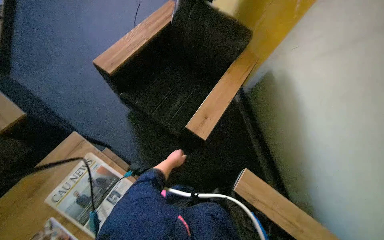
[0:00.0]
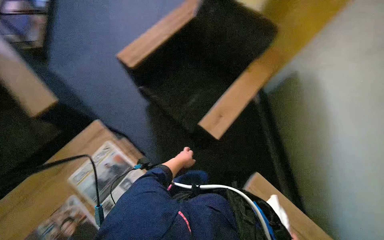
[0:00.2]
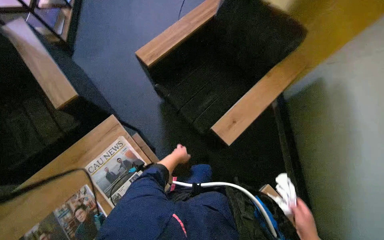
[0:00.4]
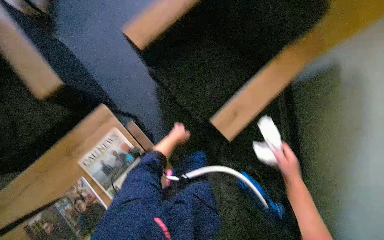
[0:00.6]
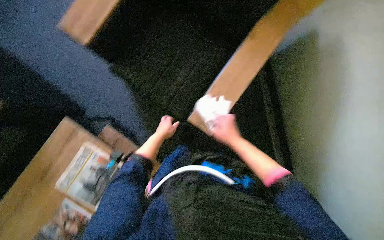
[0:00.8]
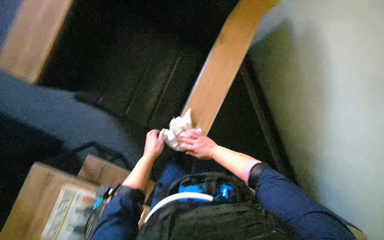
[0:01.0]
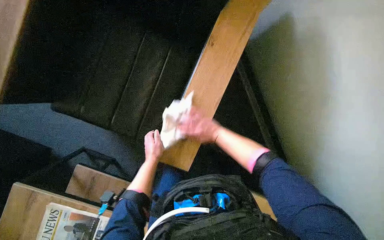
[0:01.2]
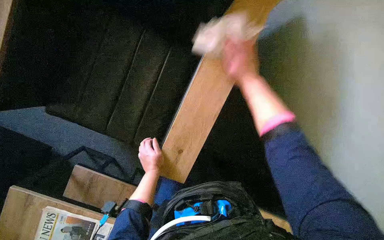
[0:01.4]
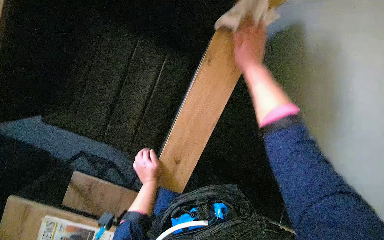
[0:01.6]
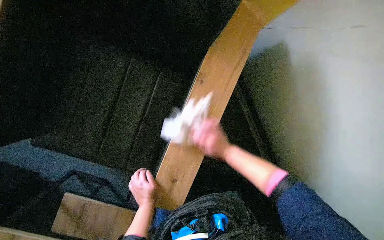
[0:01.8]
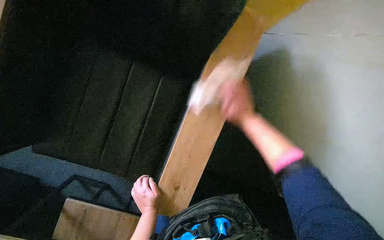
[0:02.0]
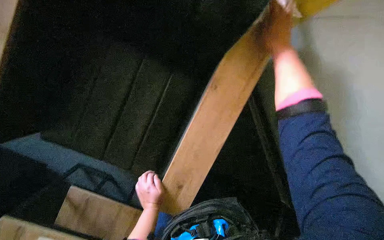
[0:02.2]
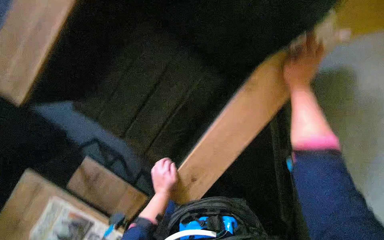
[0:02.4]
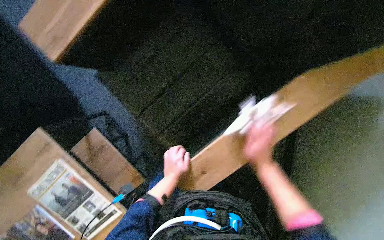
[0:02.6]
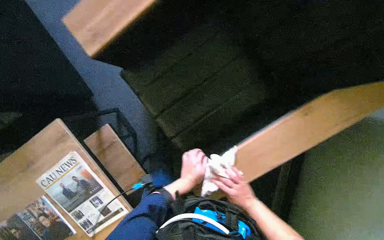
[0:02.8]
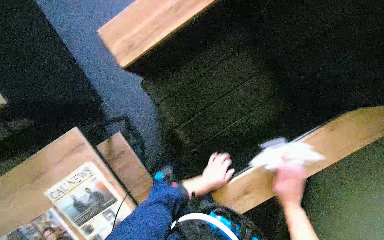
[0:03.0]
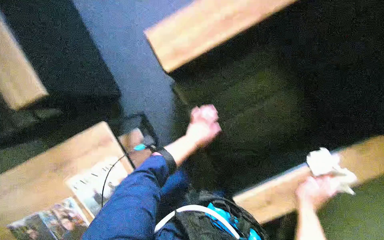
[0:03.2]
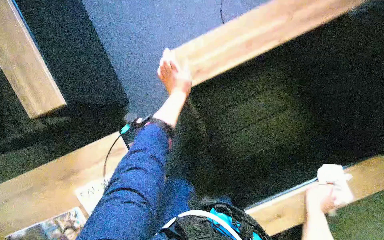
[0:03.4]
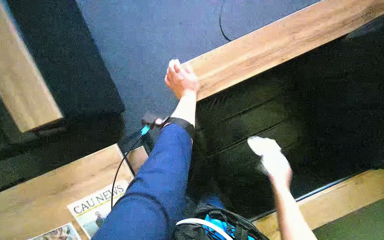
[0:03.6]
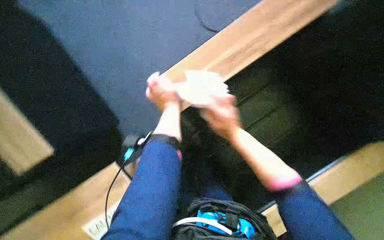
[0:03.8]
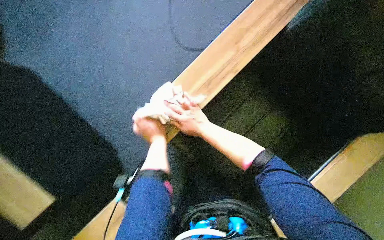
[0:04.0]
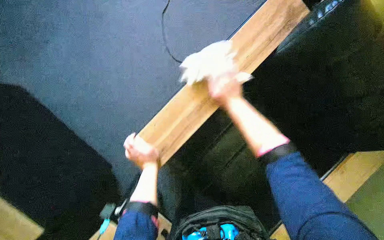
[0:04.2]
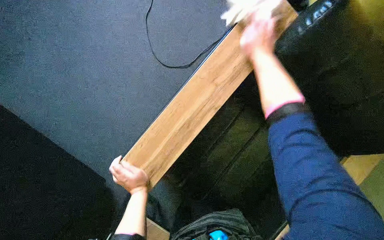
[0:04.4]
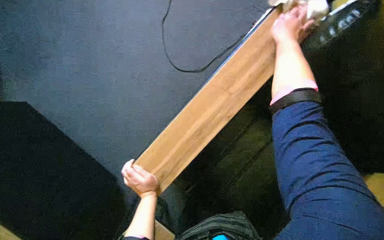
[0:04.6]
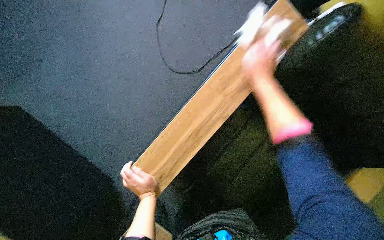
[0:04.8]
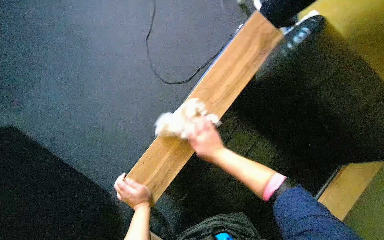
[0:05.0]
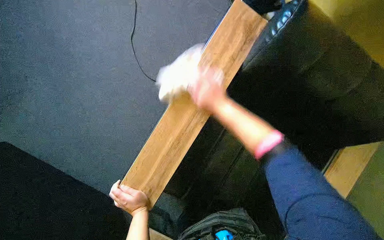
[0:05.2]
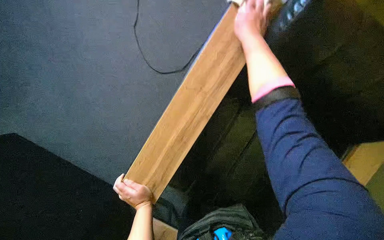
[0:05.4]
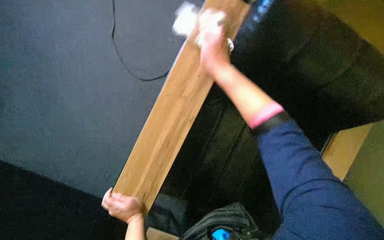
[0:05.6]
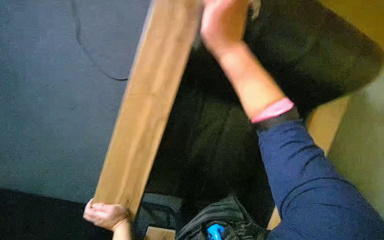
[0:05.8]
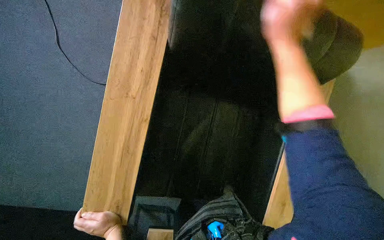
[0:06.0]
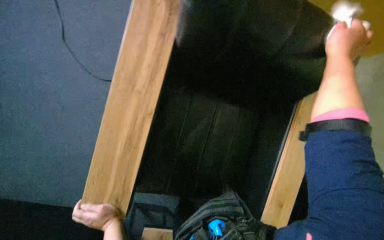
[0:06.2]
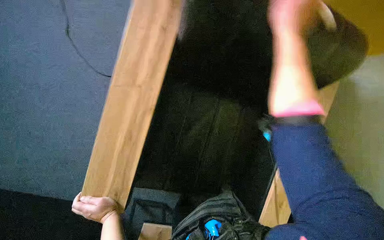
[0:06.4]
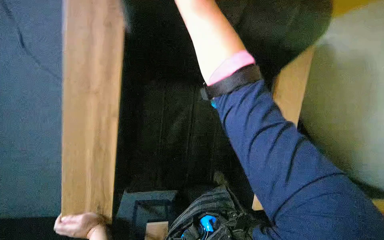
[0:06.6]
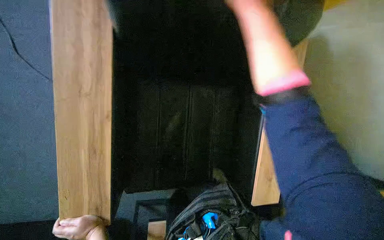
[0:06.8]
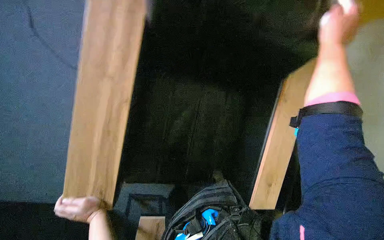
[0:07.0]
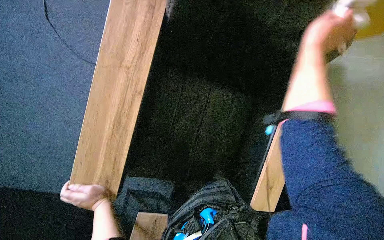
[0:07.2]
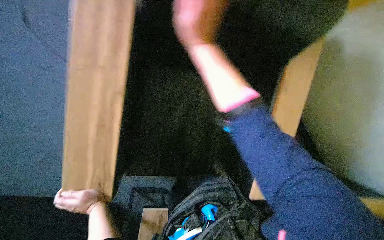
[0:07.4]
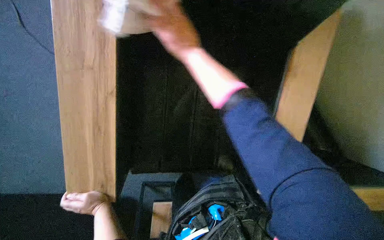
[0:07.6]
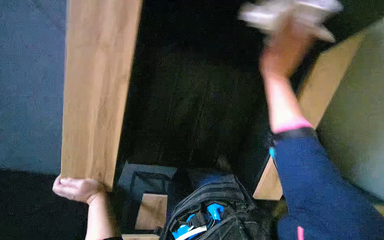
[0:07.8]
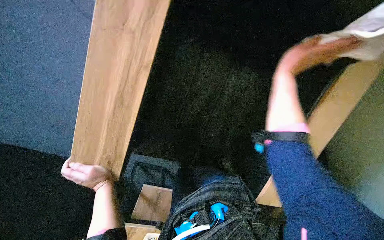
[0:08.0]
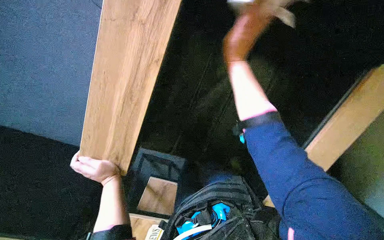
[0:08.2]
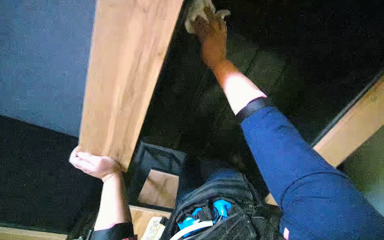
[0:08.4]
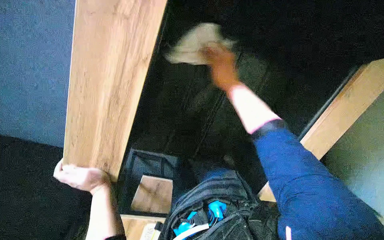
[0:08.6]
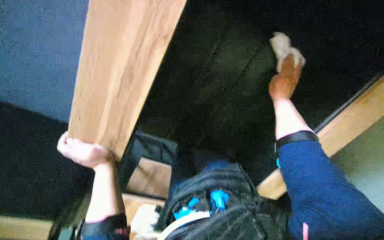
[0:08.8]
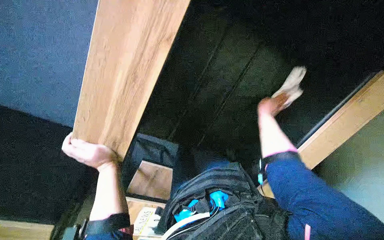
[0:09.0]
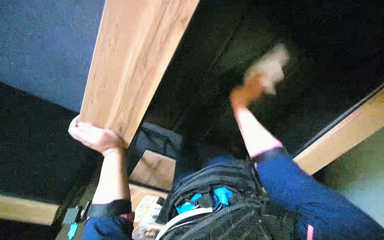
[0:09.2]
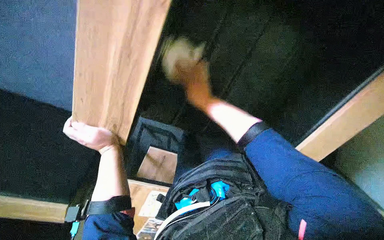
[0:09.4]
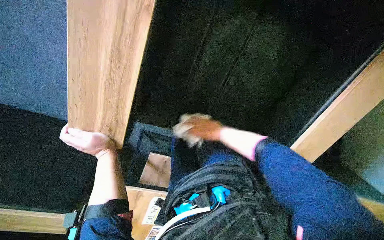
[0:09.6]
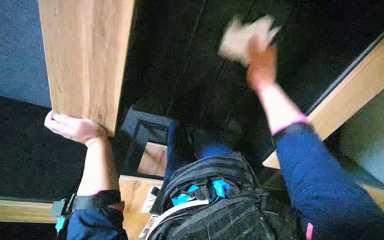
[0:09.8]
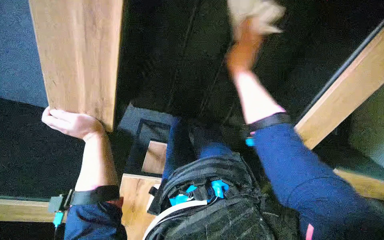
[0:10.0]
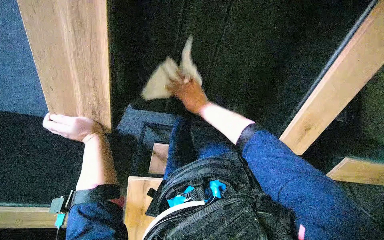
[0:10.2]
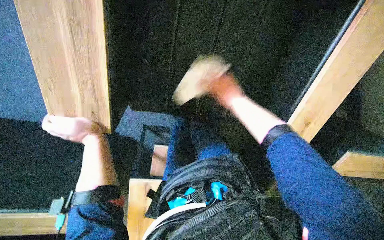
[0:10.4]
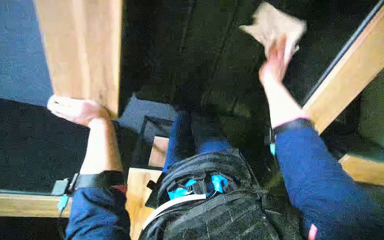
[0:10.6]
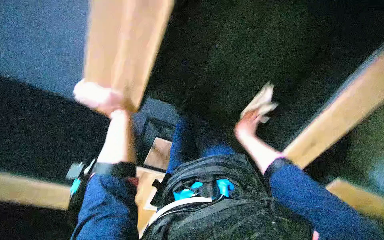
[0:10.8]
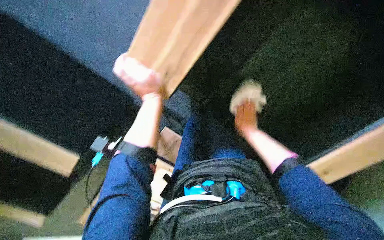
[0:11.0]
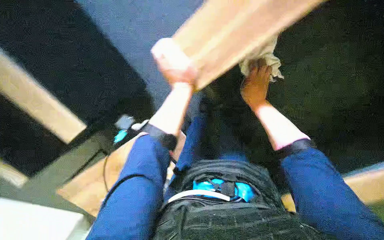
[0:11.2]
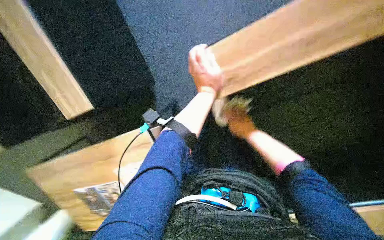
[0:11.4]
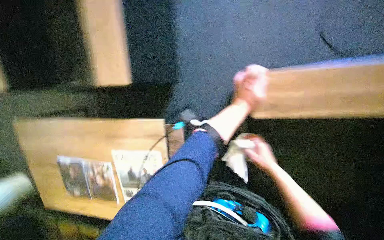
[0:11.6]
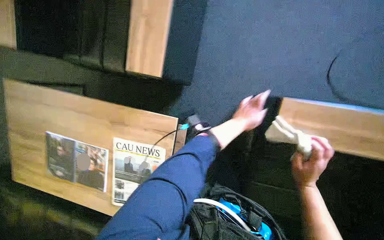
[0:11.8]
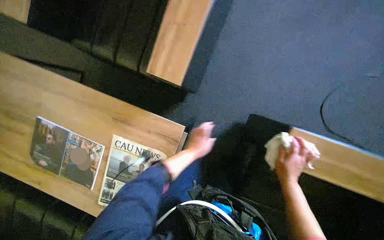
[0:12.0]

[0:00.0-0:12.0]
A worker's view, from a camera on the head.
Job: wiping surfaces.
The whole recording: Wiping office surfaces. The worker wipes various surfaces in the office, including a water dispenser, printer, desk, plant pot, wooden table, and couch.
0:00.0 to 0:01.6: The camera pitches downward, by approximately 20 degrees. The left hand is displaced nearer to the camera by approximately 10 cm.
0:01.6 to 0:03.0: The scene rotates clockwise by roughly 25 degrees.
0:03.0 to 0:04.4: The left hand shifts roughly 20 cm to the left, and moves about 30 cm up the picture and comes back, while the right hand goes about 50 cm up the picture.
0:04.4 to 0:06.0: Everything in view rotates approximately 25 degrees counterclockwise. The right hand swings up and down the picture, approximately 35 cm each way, with 2 reversals.
0:06.0 to 0:07.6: The right hand moves left and right over about 40 cm, changing direction 3 times.
0:07.6 to 0:09.0: The view tilts about 15 degrees downward. The right hand moves left and right over roughly 35 cm, changing direction 2 times.
0:09.0 to 0:10.4: The right hand swings left and right, about 25 cm each way, with 3 reversals, while the left hand moves farther from the camera and to the left, approximately 25 cm.
0:10.4 to 0:12.0: The view tilts some 15 degrees upward. The scene rotates clockwise by about 65 degrees.

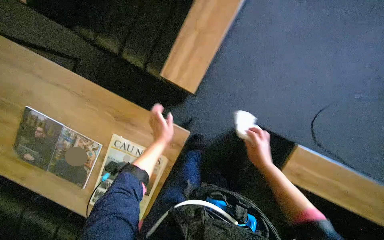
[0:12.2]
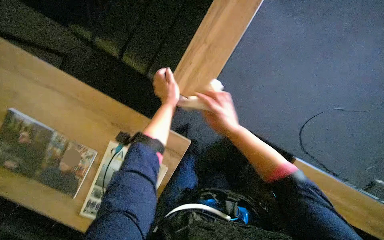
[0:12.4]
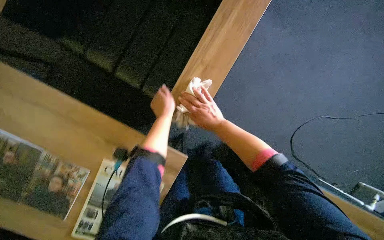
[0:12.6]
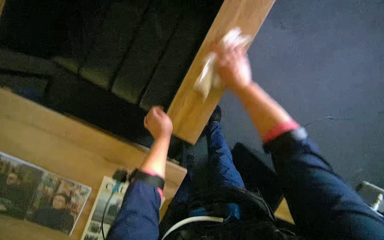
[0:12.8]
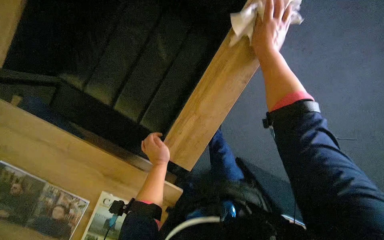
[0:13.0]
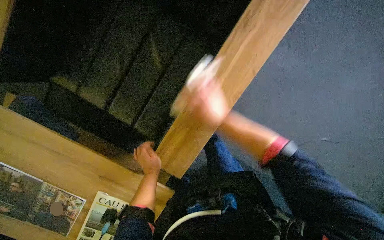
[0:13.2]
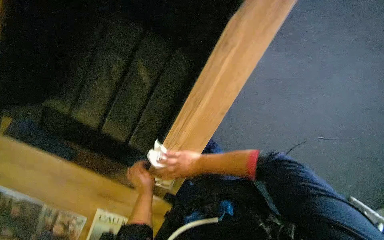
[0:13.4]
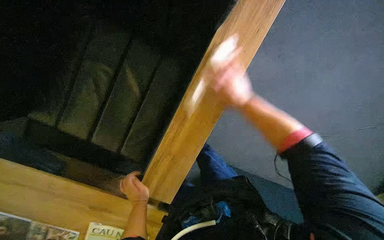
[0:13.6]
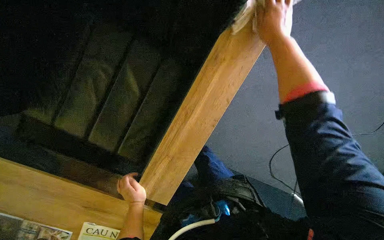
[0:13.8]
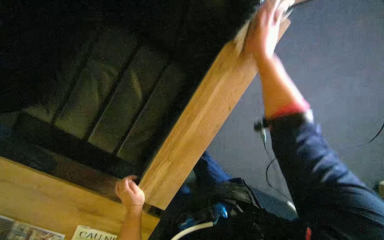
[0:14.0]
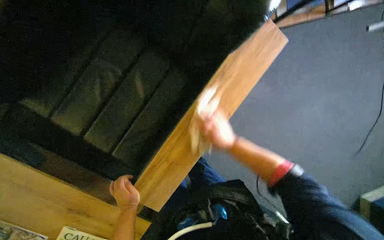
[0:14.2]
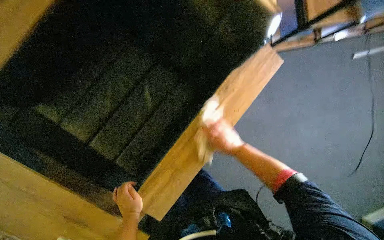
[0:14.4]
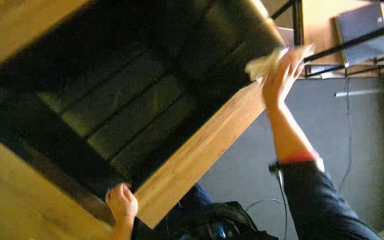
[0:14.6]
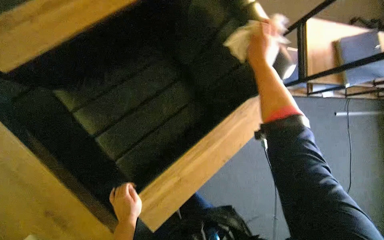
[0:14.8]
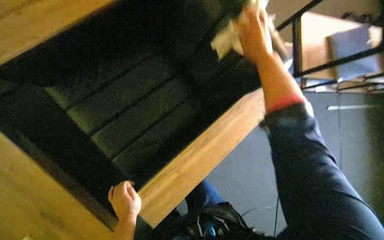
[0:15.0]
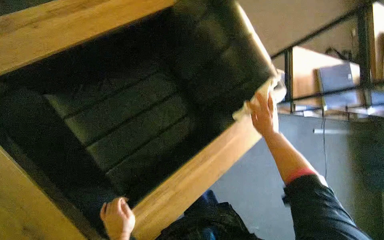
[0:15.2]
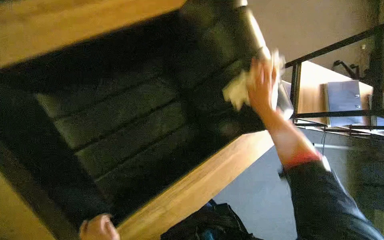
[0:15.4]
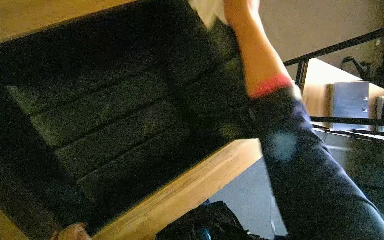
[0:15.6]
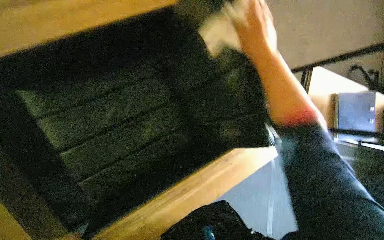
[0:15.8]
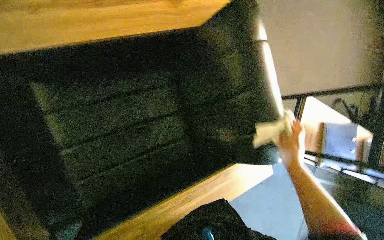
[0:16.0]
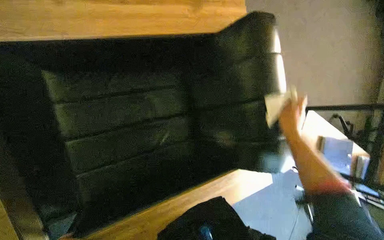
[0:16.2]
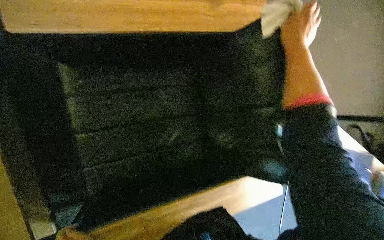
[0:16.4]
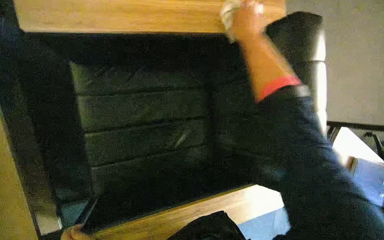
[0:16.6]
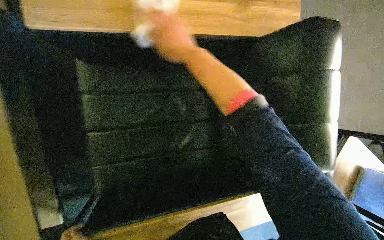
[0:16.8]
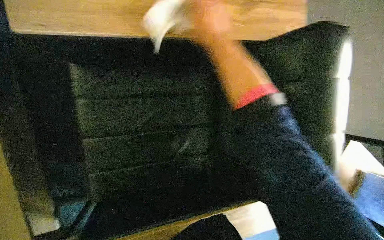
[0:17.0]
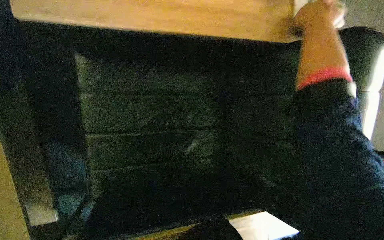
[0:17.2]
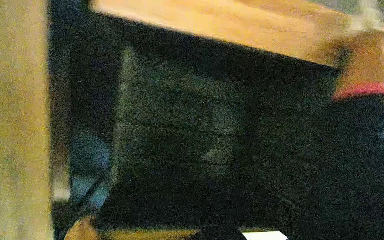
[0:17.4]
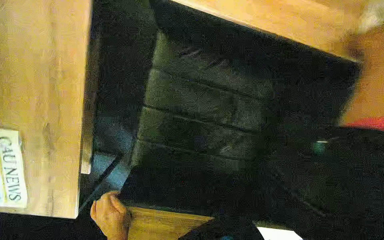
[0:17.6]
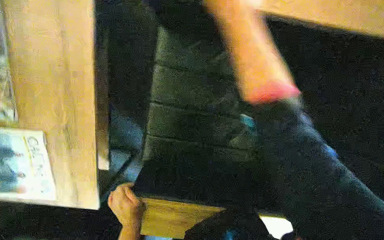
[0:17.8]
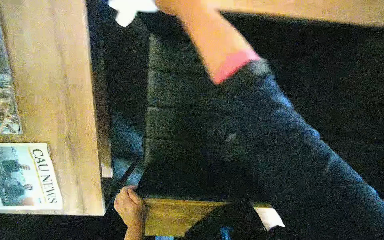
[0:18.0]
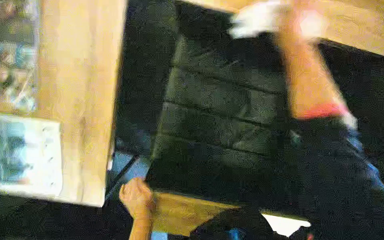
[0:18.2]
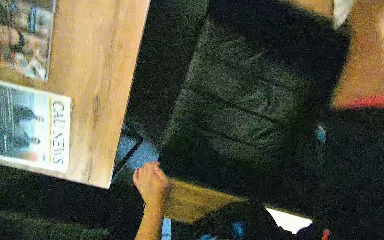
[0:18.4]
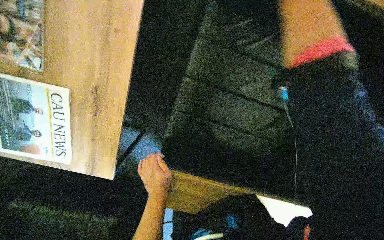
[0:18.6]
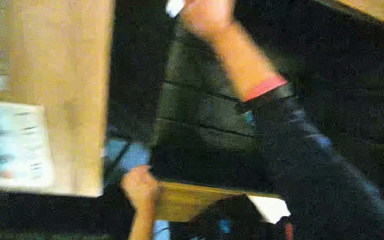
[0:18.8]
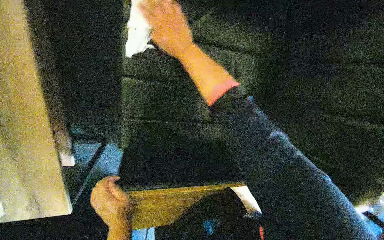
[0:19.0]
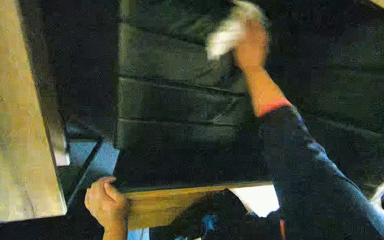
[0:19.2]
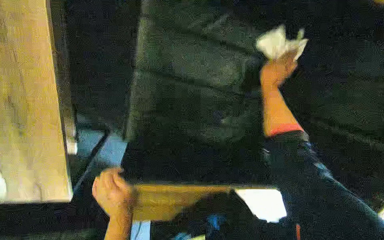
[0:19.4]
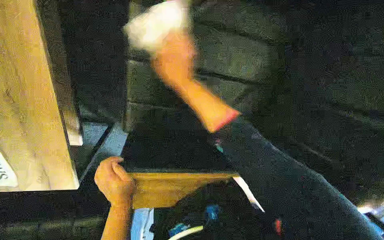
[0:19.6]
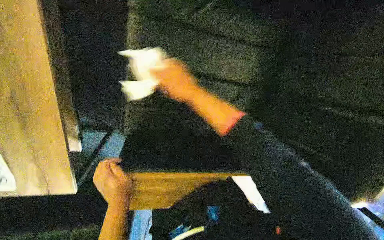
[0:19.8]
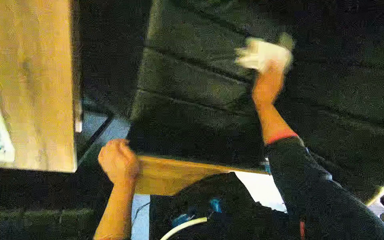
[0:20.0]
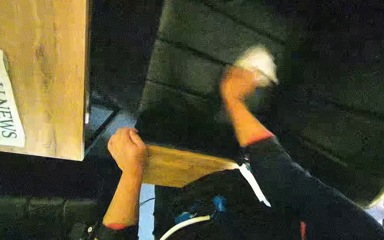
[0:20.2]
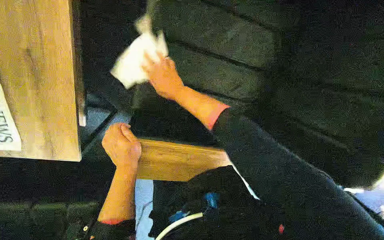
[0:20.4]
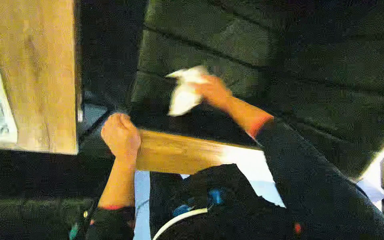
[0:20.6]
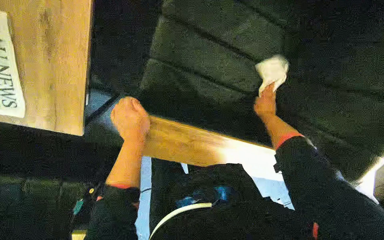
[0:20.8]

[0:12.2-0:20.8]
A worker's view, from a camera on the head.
Job: wiping surfaces.
The whole recording: Wiping office surfaces. The worker wipes various surfaces in the office, including a water dispenser, printer, desk, plant pot, wooden table, and couch.
0:12.2 to 0:13.6: The right hand heads up the picture, covering roughly 60 cm.
0:13.6 to 0:15.0: The wearer looks some 20 degrees further upward. The right hand goes up and down the picture, roughly 20 cm each way, reversing 2 times.
0:15.0 to 0:16.6: Everything in view rotates some 30 degrees clockwise. The right hand swings up and down the picture, roughly 40 cm each way, with 3 reversals.
0:19.4 to 0:20.8: The right hand travels down the picture and farther from the camera by some 20 cm, and goes to the left and returns, roughly 35 cm each way; the left hand is displaced up the picture by approximately 10 cm.
